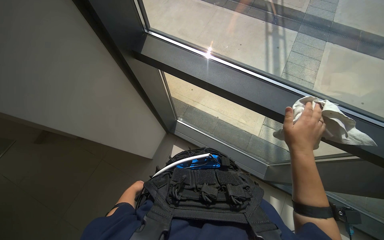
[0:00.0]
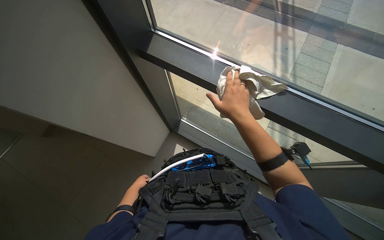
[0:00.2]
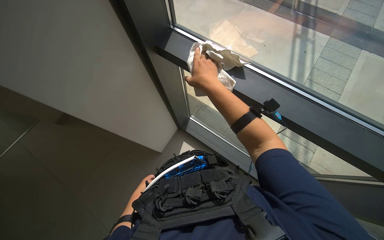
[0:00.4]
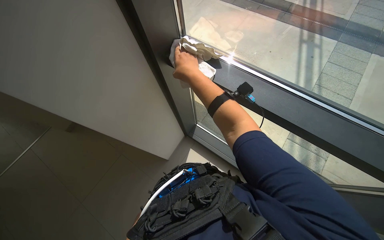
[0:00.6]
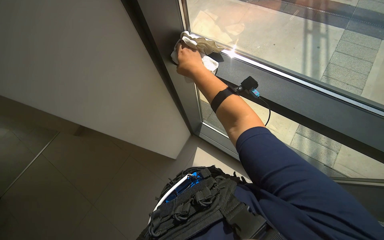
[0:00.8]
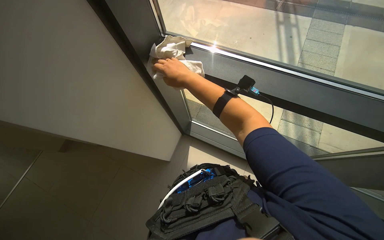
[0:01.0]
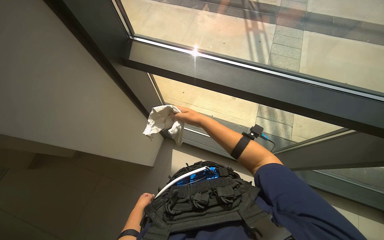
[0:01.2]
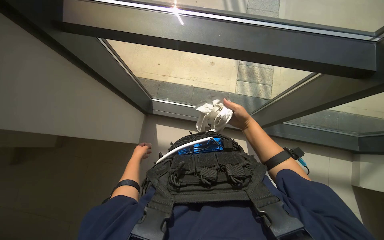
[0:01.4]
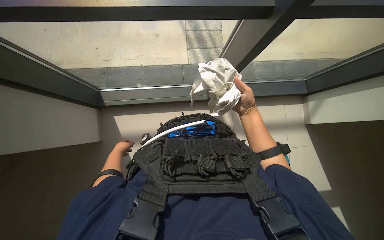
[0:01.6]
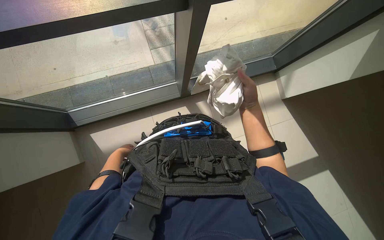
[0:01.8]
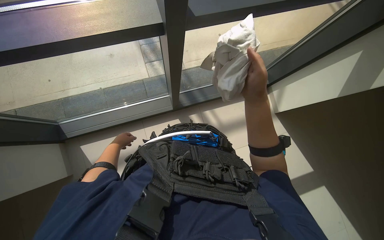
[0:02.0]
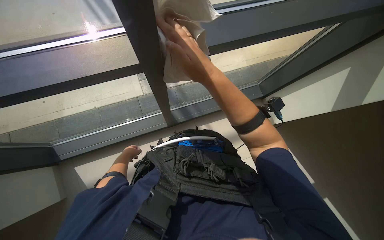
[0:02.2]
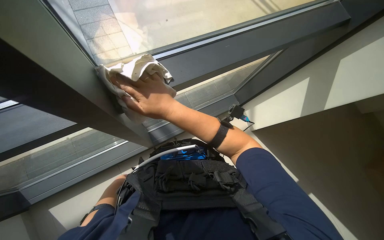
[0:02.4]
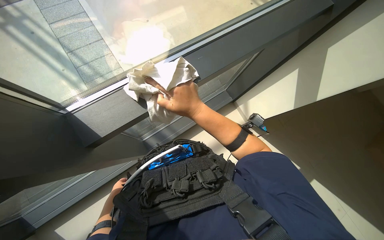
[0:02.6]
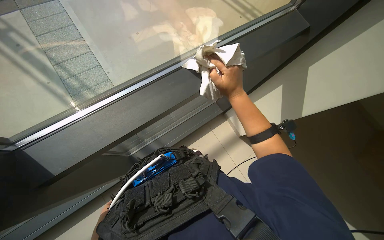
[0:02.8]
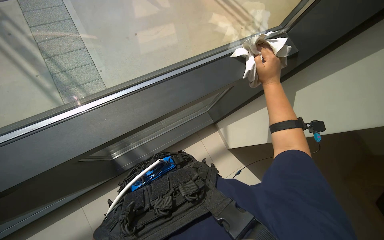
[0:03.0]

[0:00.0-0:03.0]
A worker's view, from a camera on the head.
Job: wiping surfaces.
The whole recording: Wiping various surfaces with cloth. The worker wipes various surfaces, including a counter and glass panels, with a white cloth.
0:00.0 to 0:01.6: The head turns to the right by about 35 degrees. The camera pitches downward, by about 15 degrees.
0:01.6 to 0:03.0: The right hand heads up the picture, covering about 10 cm, and moves about 5 cm to the left and comes back.

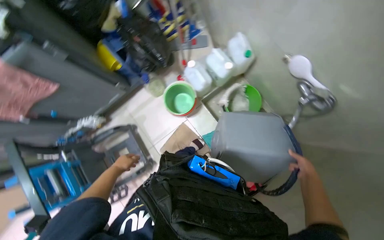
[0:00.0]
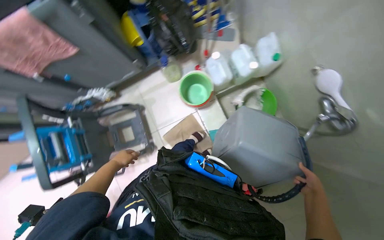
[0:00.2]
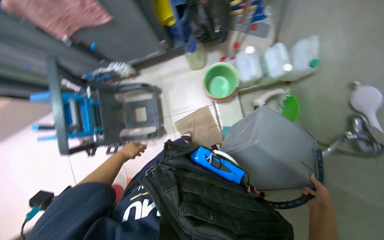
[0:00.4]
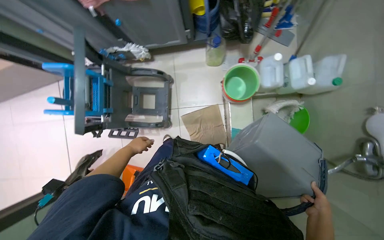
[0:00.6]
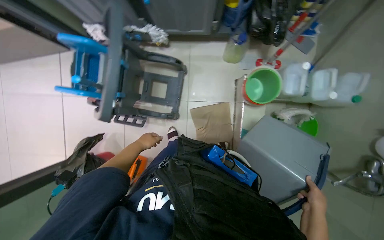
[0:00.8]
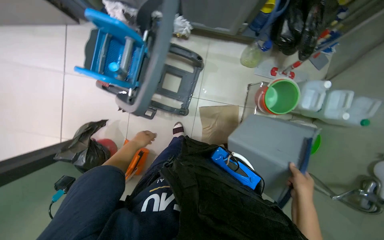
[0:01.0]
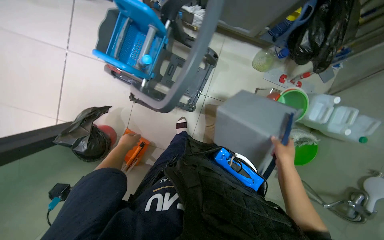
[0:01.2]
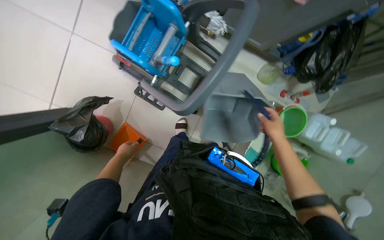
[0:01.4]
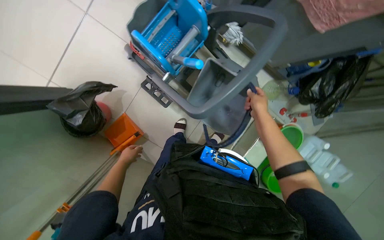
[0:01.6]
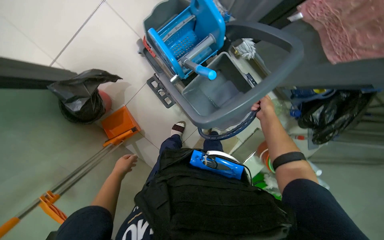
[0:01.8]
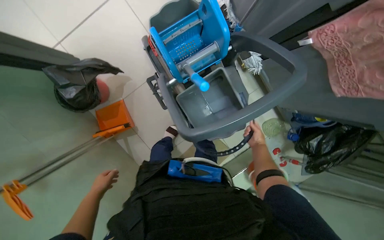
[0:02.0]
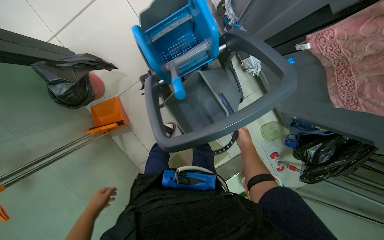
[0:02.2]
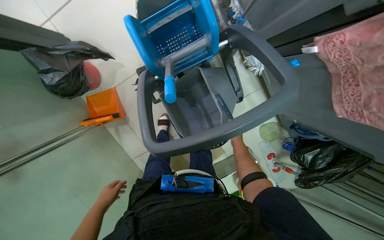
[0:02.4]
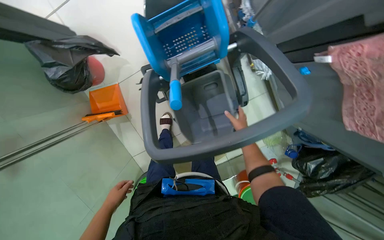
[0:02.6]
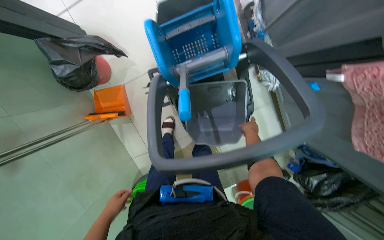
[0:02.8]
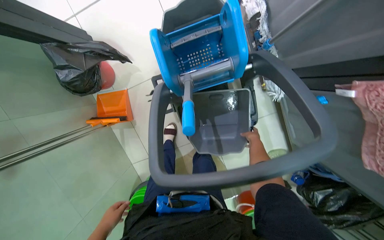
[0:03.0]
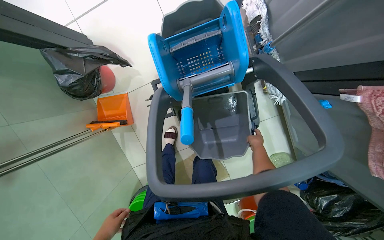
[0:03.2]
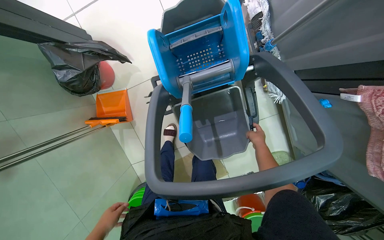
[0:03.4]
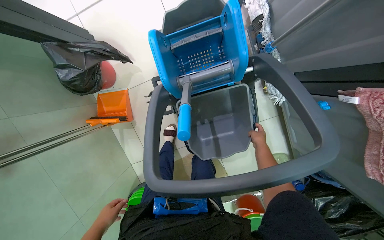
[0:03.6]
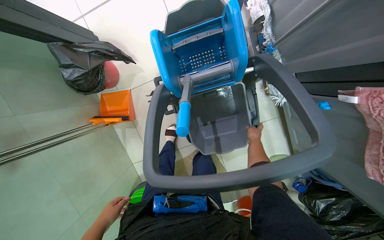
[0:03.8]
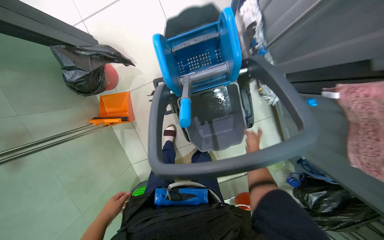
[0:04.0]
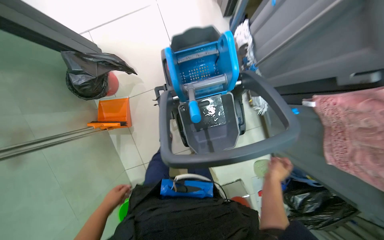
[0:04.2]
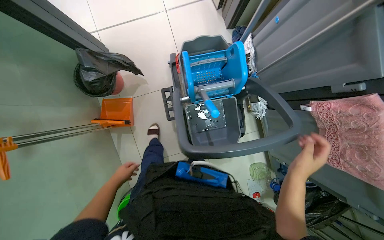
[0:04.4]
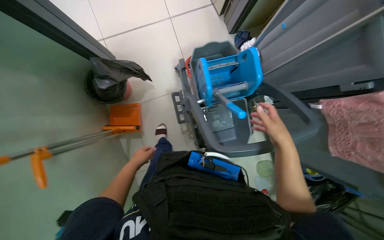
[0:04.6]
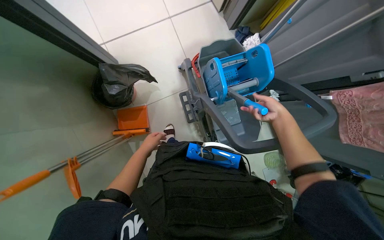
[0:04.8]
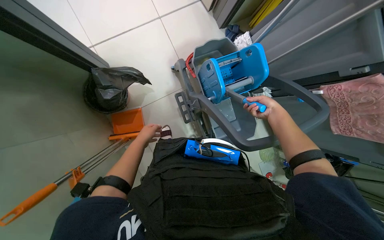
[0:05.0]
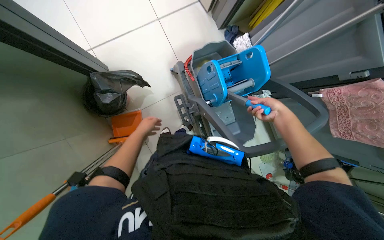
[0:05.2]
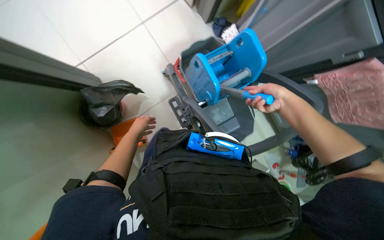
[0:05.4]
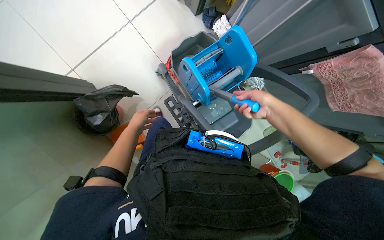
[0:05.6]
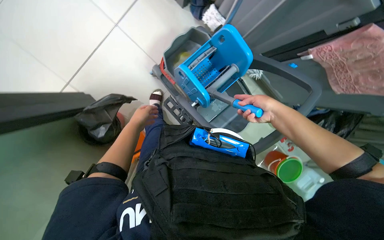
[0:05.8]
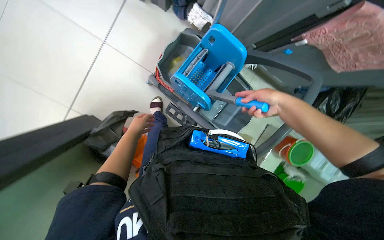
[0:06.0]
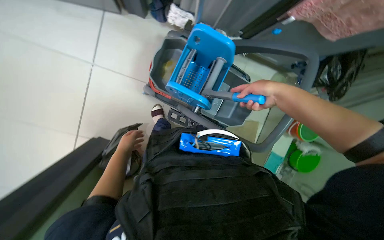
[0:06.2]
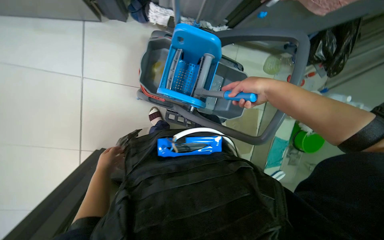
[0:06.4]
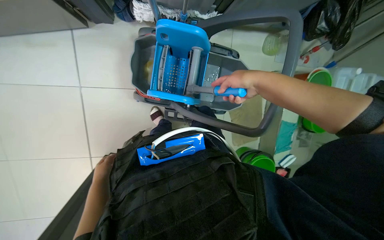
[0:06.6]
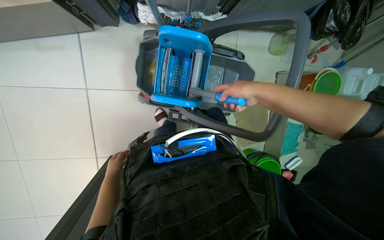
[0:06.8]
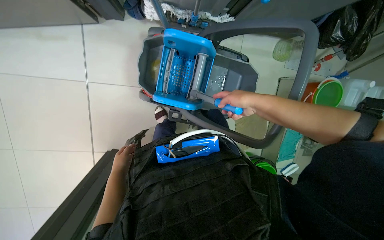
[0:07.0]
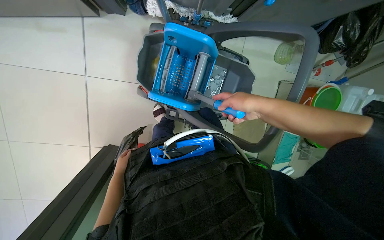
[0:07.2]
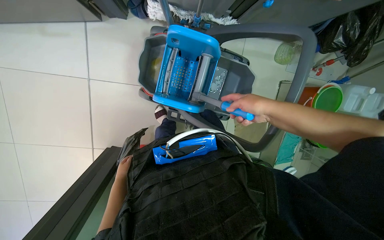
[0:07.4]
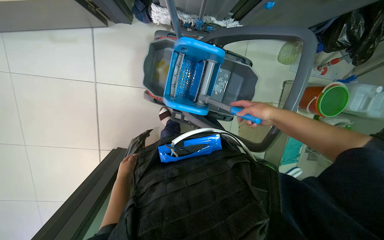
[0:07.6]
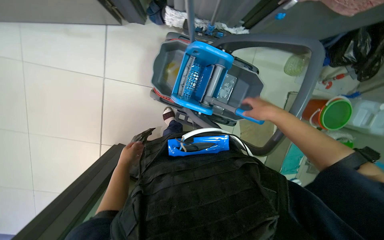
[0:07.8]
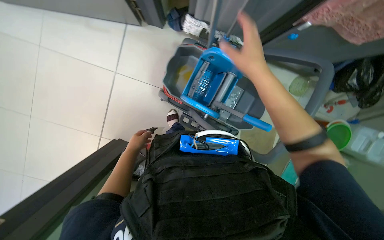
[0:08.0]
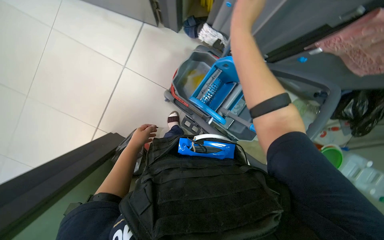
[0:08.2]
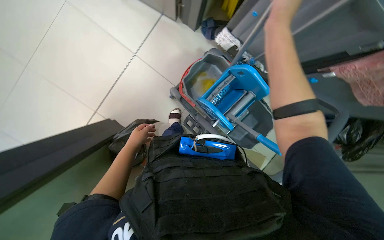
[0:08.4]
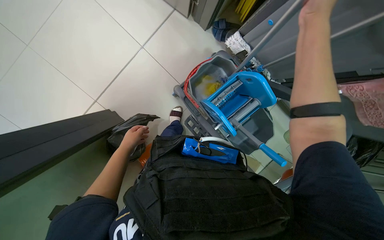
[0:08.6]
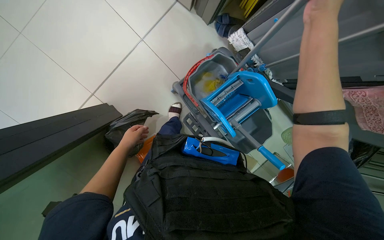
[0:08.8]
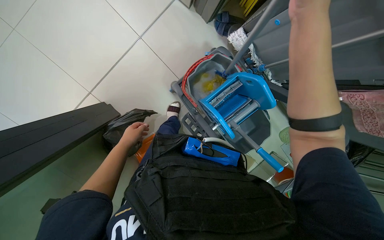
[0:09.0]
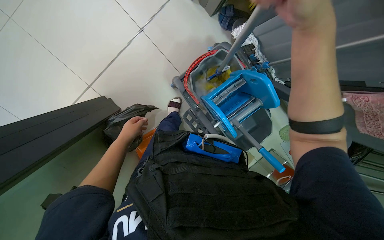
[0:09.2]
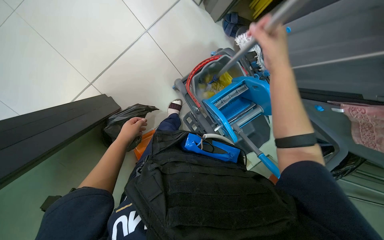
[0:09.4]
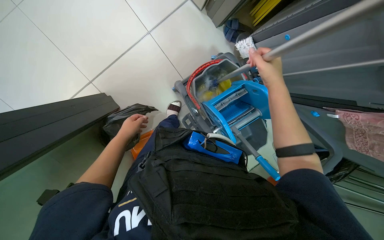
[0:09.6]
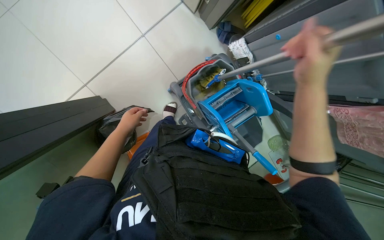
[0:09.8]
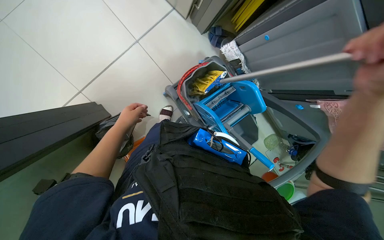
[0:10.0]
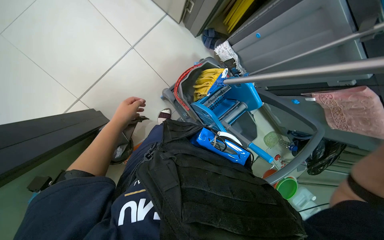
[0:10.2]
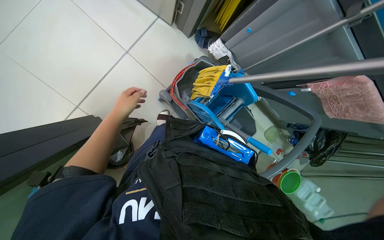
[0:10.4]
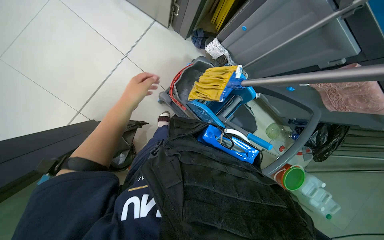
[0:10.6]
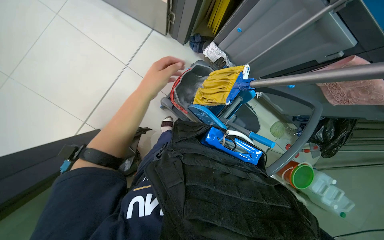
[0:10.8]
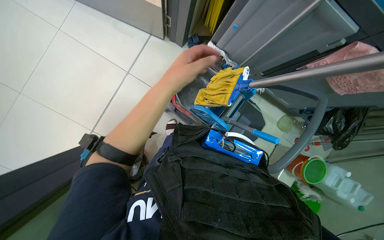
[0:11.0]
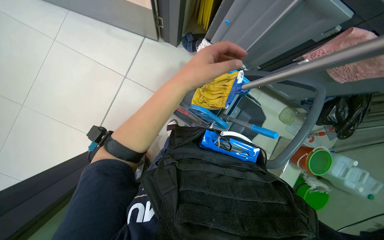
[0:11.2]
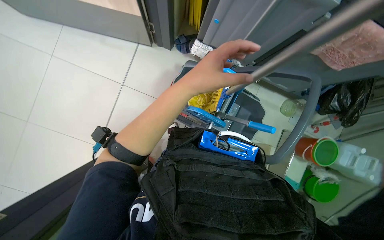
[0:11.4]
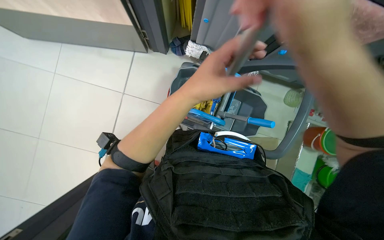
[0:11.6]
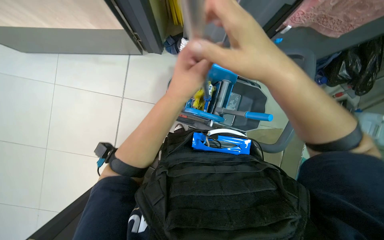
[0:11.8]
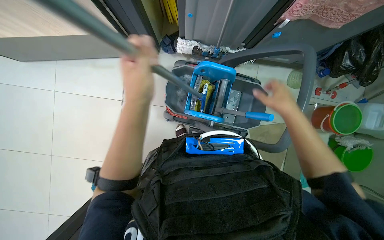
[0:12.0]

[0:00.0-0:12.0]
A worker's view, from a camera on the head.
Job: preparing cleaning supplies.
The whole recording: Preparing mop and bucket. The worker adjusts the mop wringer, attaches the mop head, and dips and wrings the mop in the bucket.
0:00.0 to 0:01.6: The head travels approximately 80 cm. The view swings roughly 15 degrees to the right. The view tips downward by approximately 15 degrees. The scene turns some 70 degrees clockwise in the picture.
0:01.6 to 0:03.0: The scene rotates clockwise by some 35 degrees. The left hand goes roughly 15 cm down the picture, while the right hand swings nearer and farther, roughly 15 cm each way, with 2 reversals.
0:03.0 to 0:04.4: The right hand is displaced nearer to the camera by roughly 40 cm.
0:04.4 to 0:06.0: Everything in view rotates about 40 degrees counterclockwise.
0:07.6 to 0:09.0: Everything in view rotates some 40 degrees clockwise.
0:09.0 to 0:10.4: The left hand shifts approximately 10 cm nearer to the camera.
0:10.4 to 0:12.0: Everything in view rotates roughly 35 degrees counterclockwise.

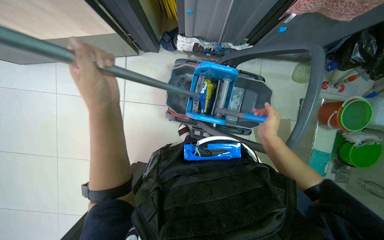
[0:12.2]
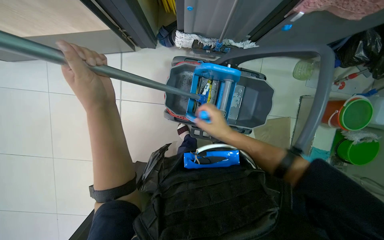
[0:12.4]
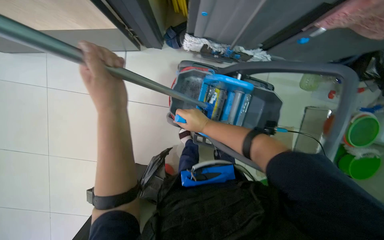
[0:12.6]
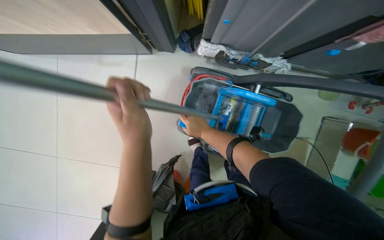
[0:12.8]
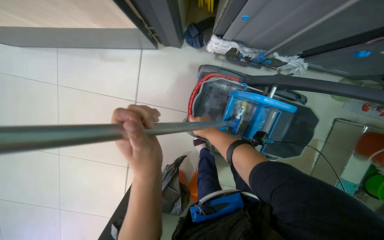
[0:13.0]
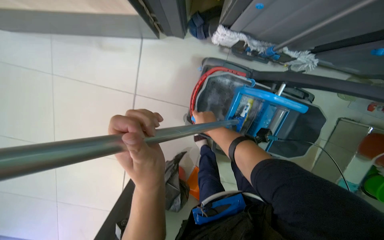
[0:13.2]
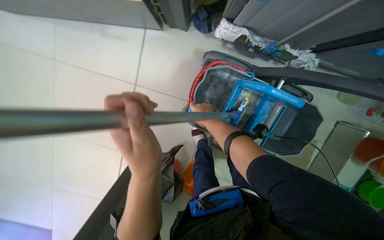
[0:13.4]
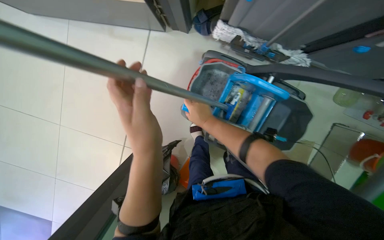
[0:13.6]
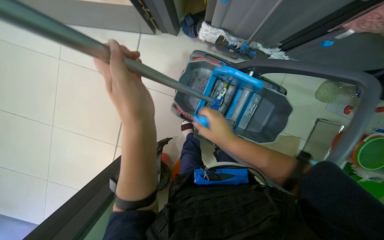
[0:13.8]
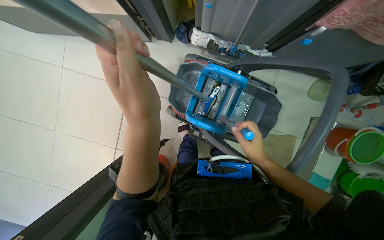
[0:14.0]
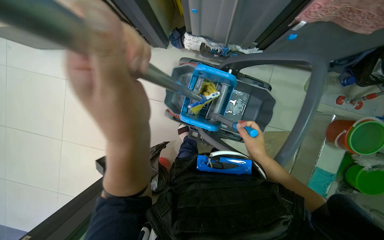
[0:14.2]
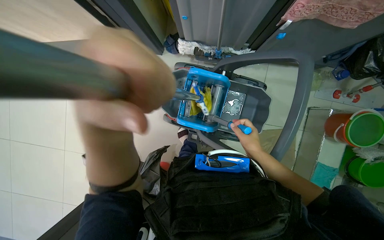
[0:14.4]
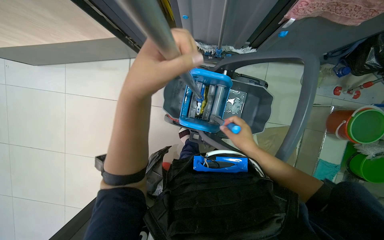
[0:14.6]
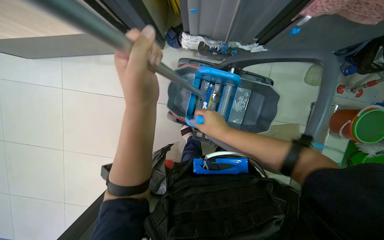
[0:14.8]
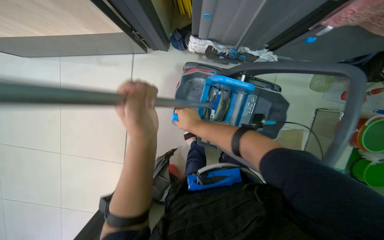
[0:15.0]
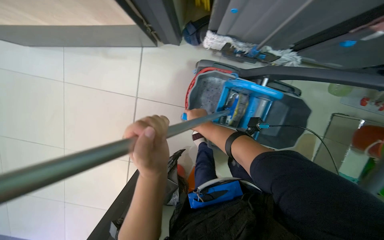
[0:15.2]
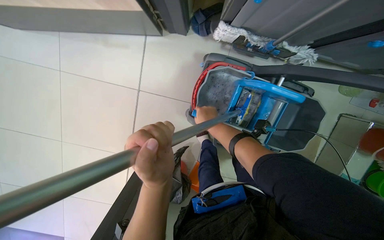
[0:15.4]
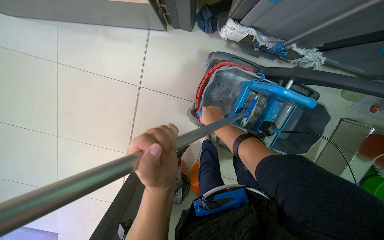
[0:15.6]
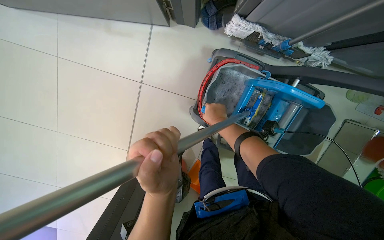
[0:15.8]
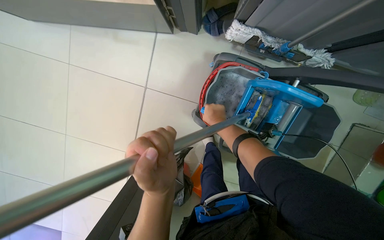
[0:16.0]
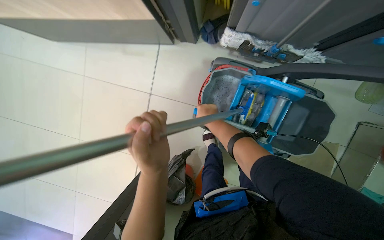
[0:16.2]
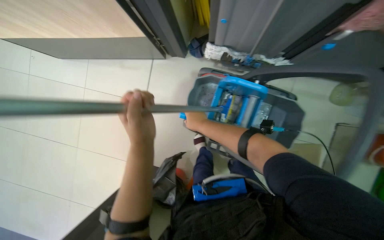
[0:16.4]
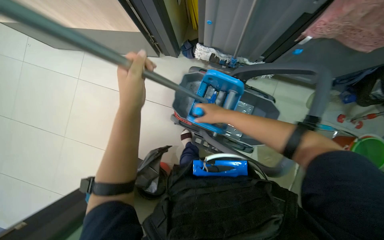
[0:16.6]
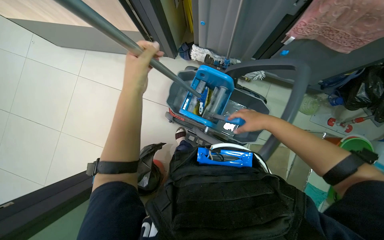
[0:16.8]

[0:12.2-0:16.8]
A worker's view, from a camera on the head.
Job: preparing cleaning supplies.
The whole recording: Preparing mop and bucket. The worker adjusts the mop wringer, attaches the mop head, and dips and wrings the mop in the bucket.
0:12.2 to 0:13.8: The left hand moves to the right, roughly 10 cm. Meanwhile the right hand is displaced to the left by roughly 20 cm.
0:13.8 to 0:15.2: The right hand goes about 15 cm farther from the camera, and travels to the right and back again, some 25 cm each way.
0:15.2 to 0:16.8: The camera pitches upward, by roughly 15 degrees. The right hand is displaced to the right and nearer to the camera by roughly 40 cm.
